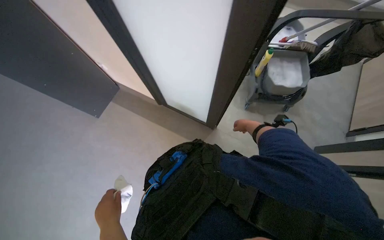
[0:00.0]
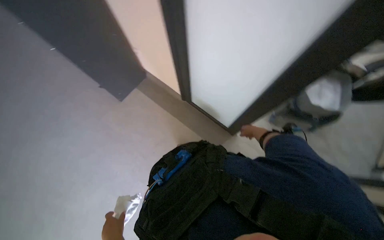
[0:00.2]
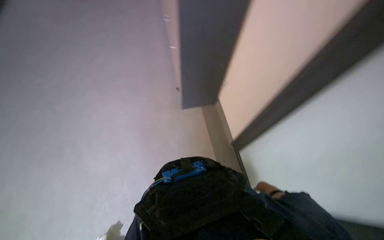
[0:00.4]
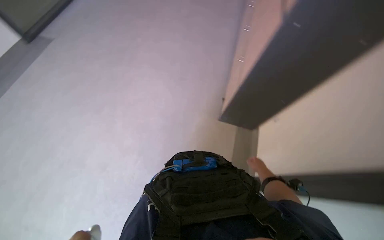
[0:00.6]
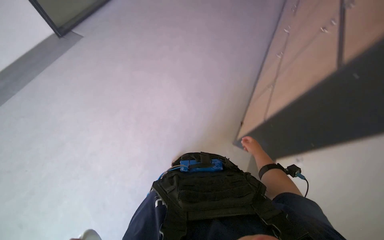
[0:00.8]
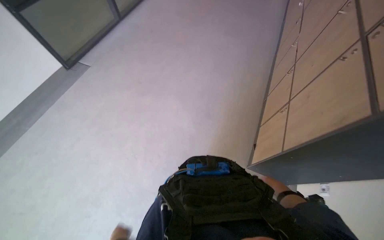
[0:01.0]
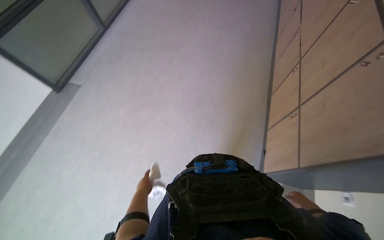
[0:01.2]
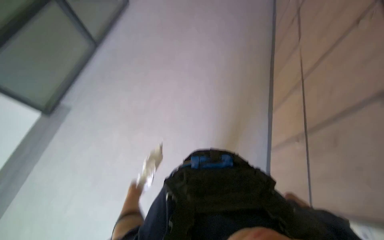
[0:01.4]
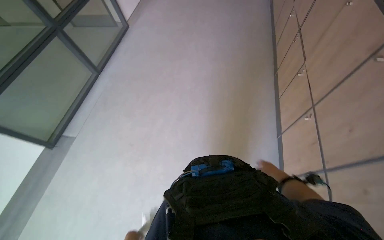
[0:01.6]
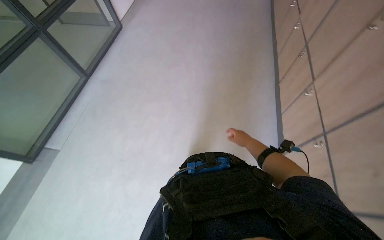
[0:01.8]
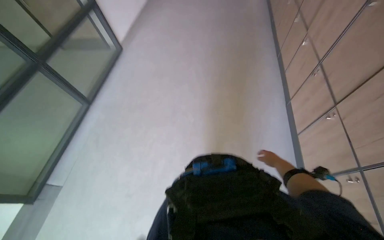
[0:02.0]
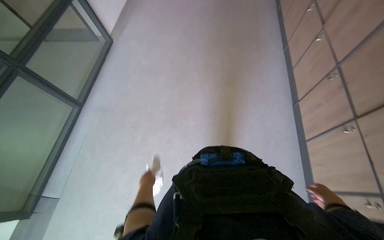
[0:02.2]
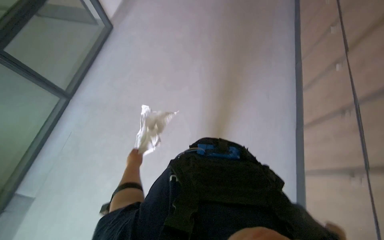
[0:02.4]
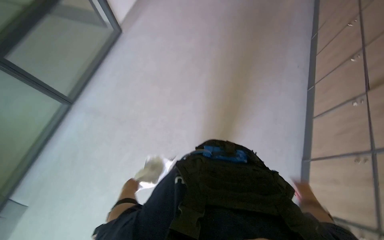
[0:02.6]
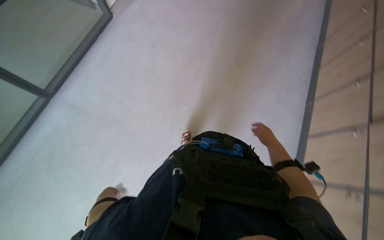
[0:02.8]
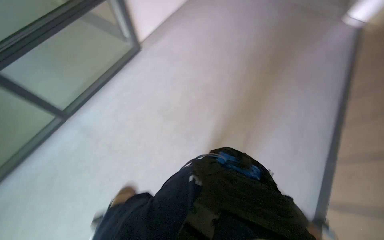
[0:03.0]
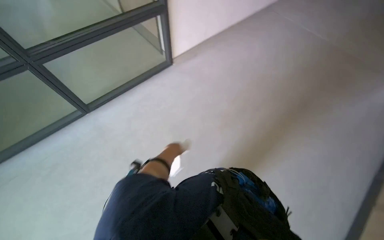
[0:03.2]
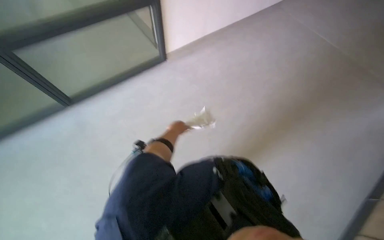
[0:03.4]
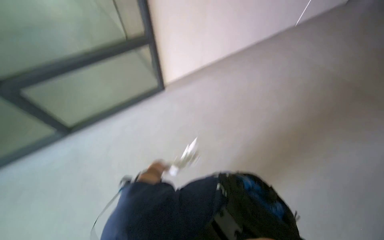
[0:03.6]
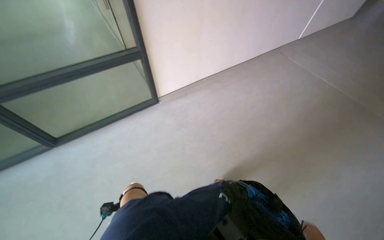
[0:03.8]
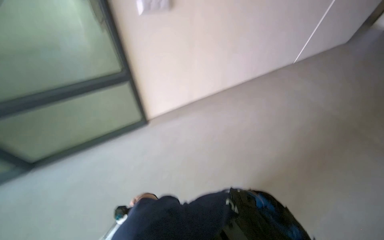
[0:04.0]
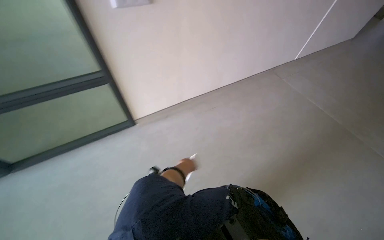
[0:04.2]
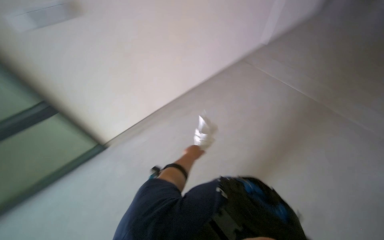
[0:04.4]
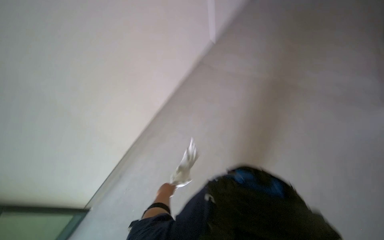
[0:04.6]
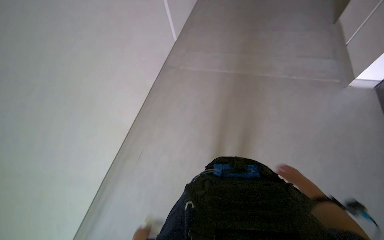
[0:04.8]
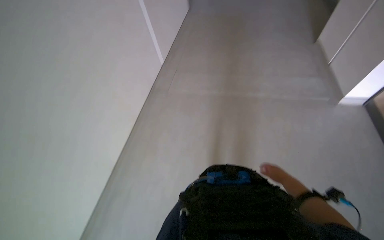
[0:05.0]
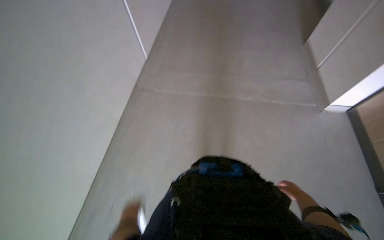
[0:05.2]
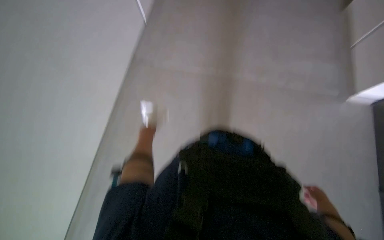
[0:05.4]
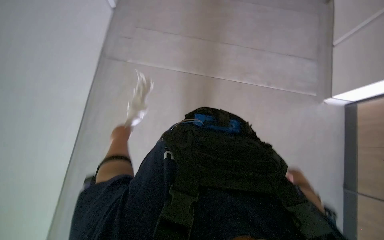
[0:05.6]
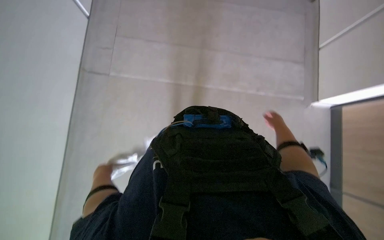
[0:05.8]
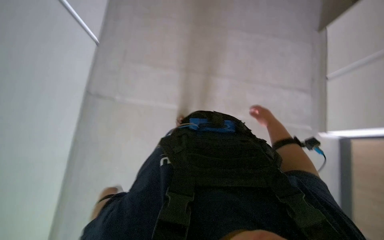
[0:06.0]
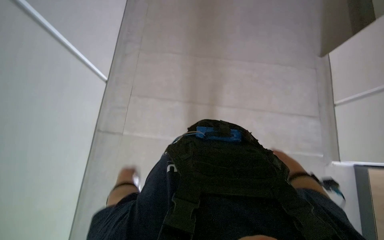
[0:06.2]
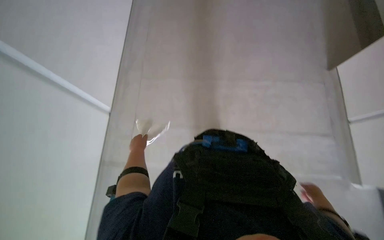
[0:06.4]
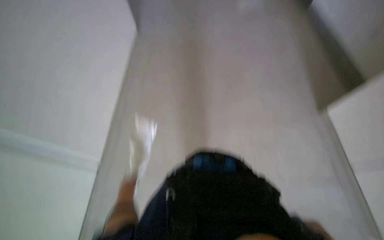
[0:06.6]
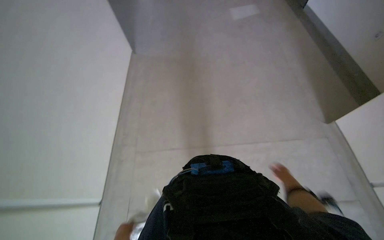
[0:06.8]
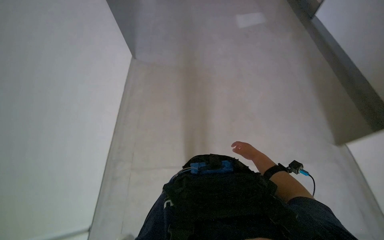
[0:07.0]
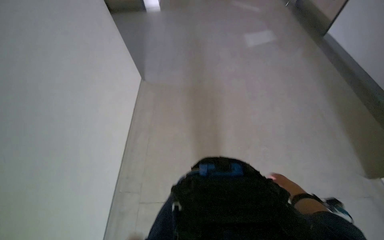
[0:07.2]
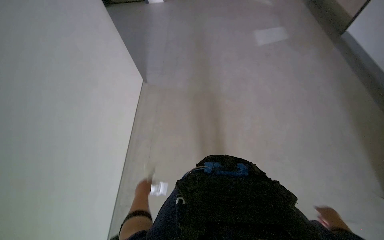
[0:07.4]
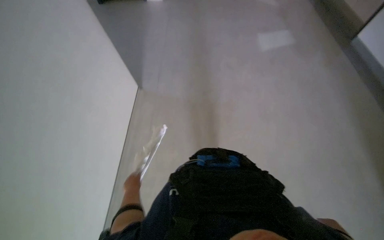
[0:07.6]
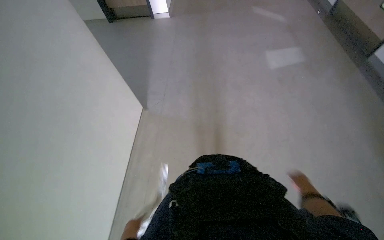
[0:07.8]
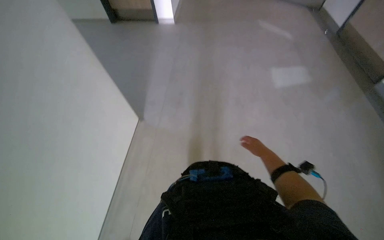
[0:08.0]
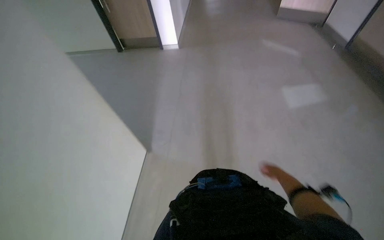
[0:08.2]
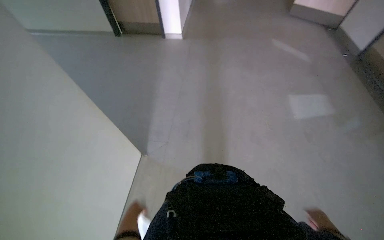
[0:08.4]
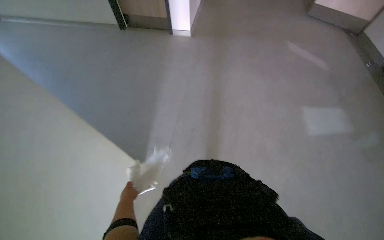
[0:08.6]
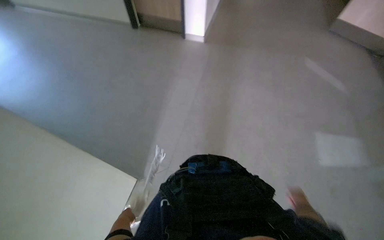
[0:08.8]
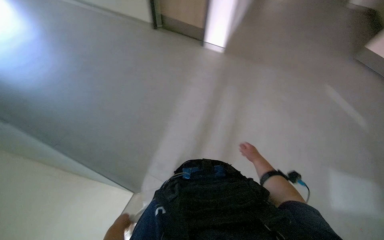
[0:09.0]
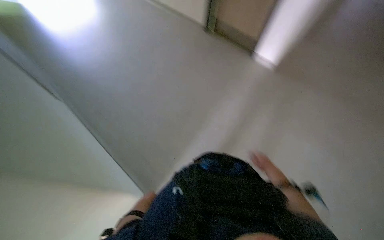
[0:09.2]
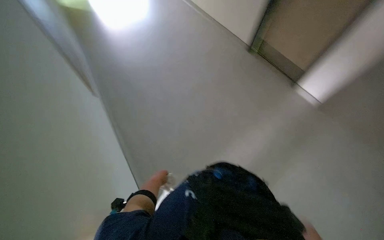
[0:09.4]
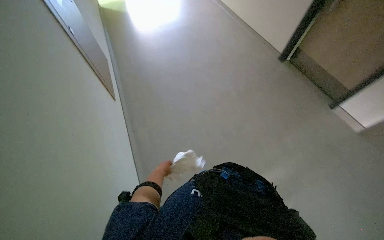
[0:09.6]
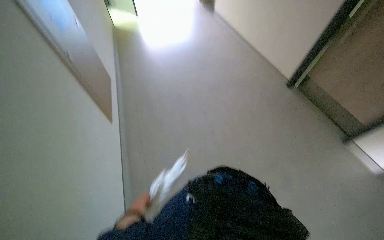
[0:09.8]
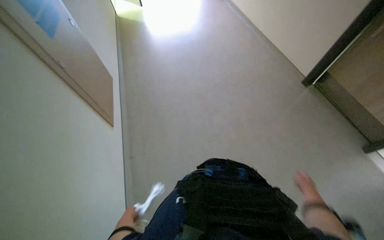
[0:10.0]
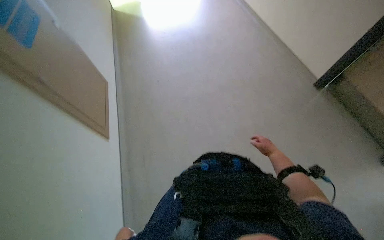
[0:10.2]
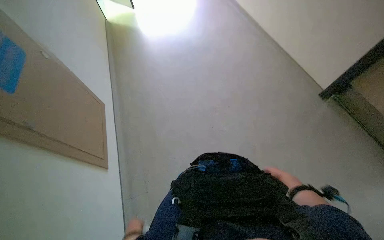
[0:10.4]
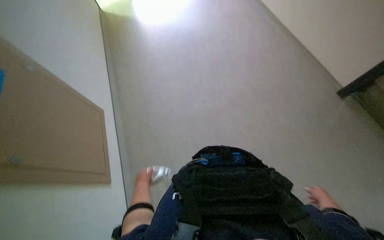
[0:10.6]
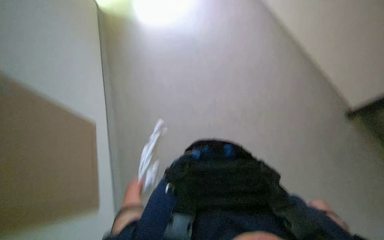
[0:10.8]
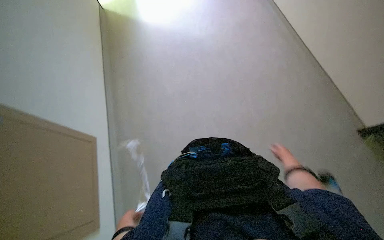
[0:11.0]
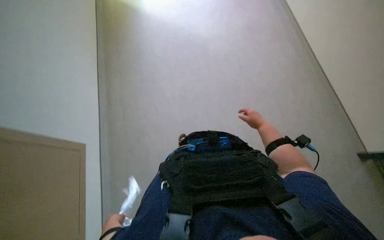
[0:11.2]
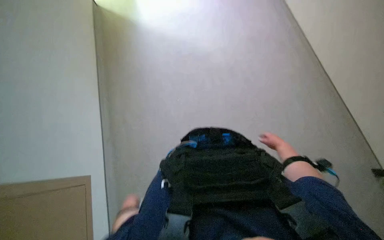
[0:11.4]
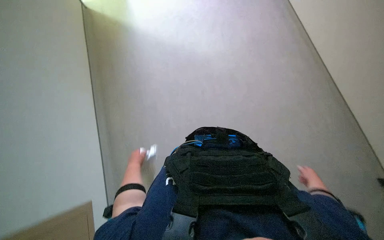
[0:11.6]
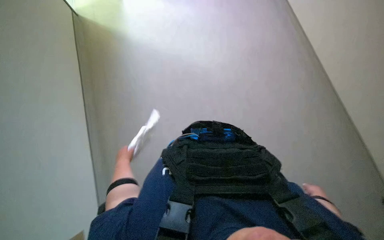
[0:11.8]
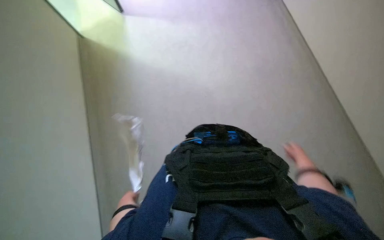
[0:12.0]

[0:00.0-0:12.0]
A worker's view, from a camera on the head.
Job: preparing cleaning supplies.
The whole recording: Walking with cleaning supplies. The worker walks through a building carrying a red bucket and a white cloth.
0:00.0 to 0:01.6: The camera is carried approximately 60 cm. The wearer's head swings about 40 degrees to the left.
0:01.6 to 0:03.0: The head travels about 1.5 m.
0:07.6 to 0:09.0: The camera travels some 80 cm.
0:09.0 to 0:10.4: The head rotates approximately 20 degrees to the left.

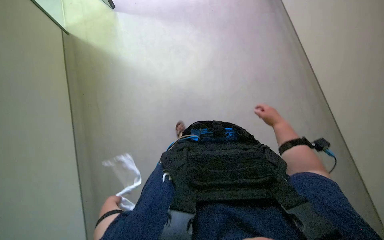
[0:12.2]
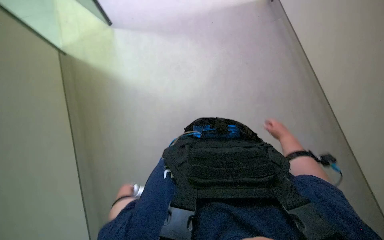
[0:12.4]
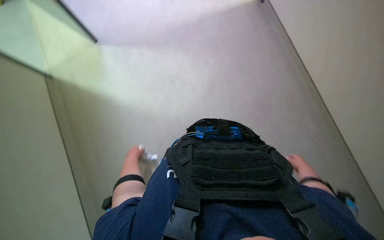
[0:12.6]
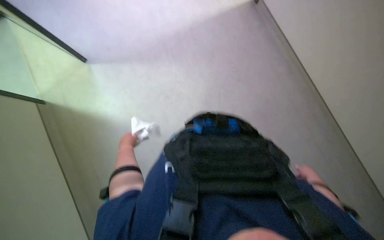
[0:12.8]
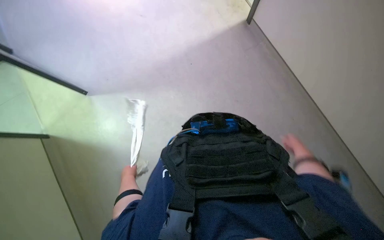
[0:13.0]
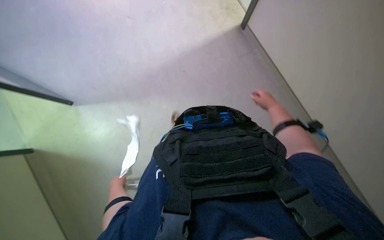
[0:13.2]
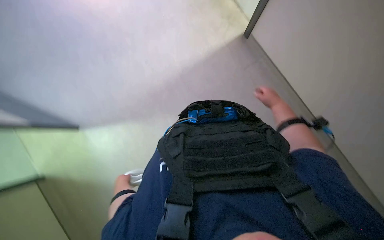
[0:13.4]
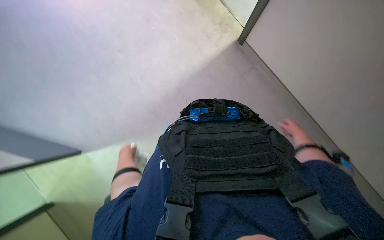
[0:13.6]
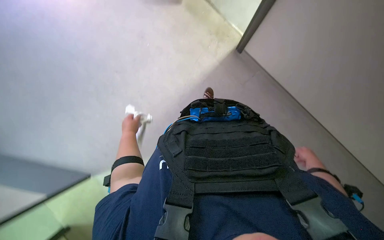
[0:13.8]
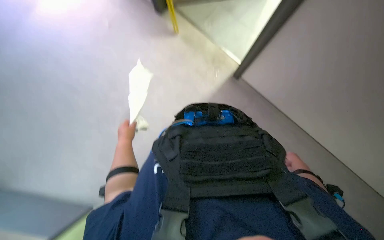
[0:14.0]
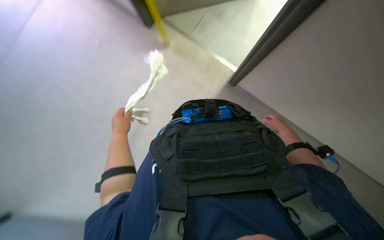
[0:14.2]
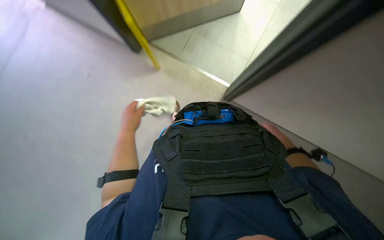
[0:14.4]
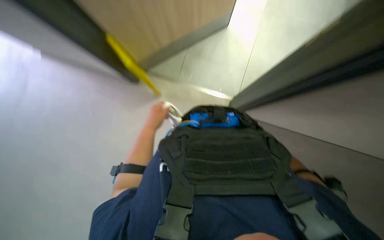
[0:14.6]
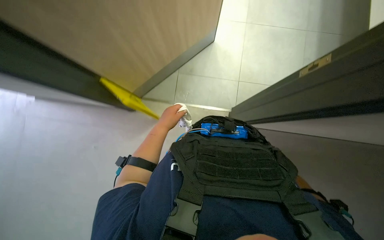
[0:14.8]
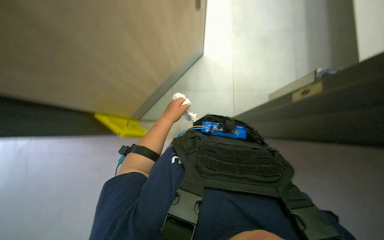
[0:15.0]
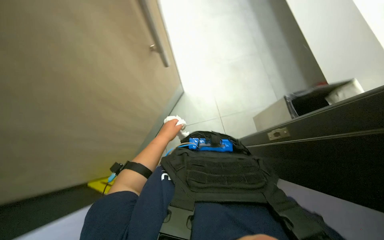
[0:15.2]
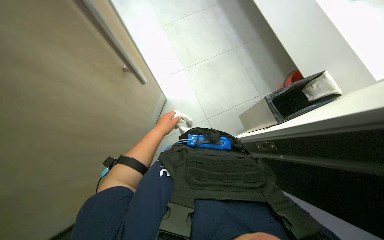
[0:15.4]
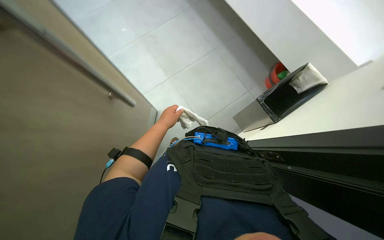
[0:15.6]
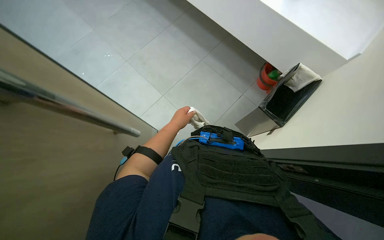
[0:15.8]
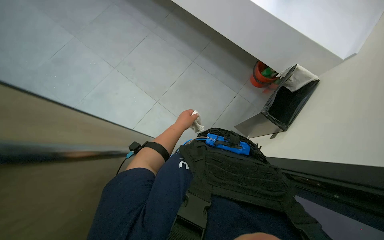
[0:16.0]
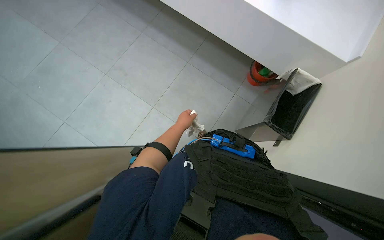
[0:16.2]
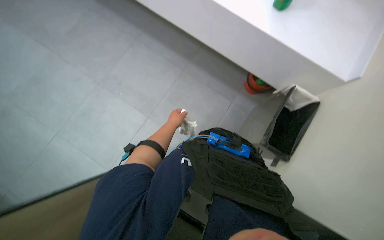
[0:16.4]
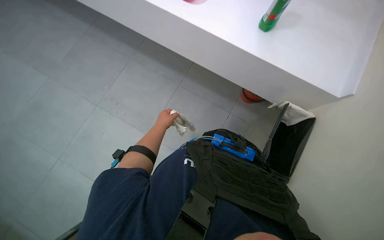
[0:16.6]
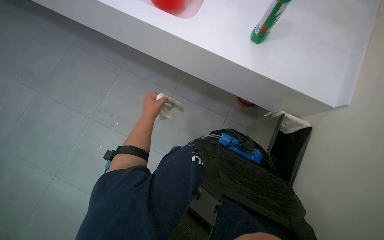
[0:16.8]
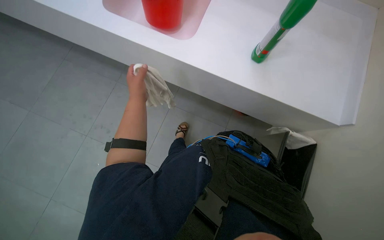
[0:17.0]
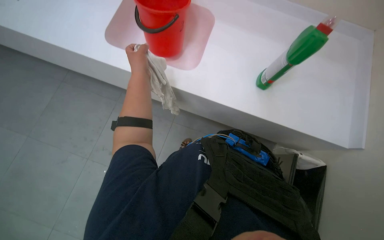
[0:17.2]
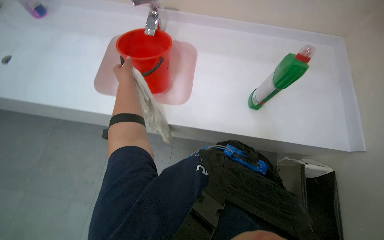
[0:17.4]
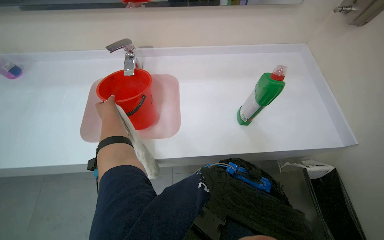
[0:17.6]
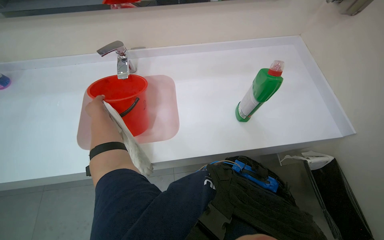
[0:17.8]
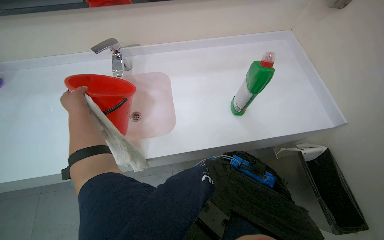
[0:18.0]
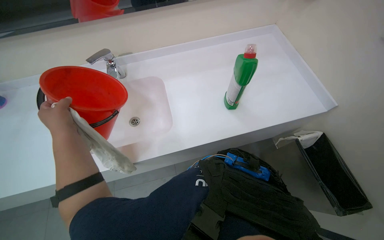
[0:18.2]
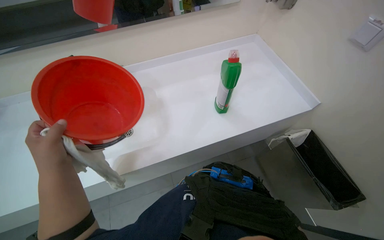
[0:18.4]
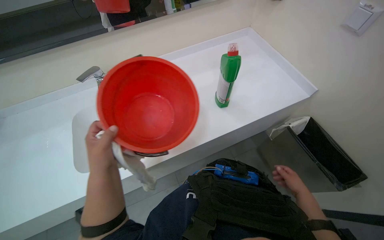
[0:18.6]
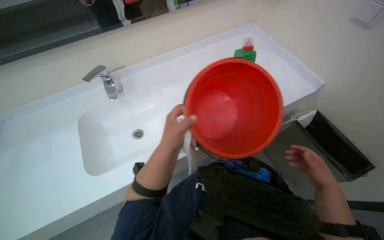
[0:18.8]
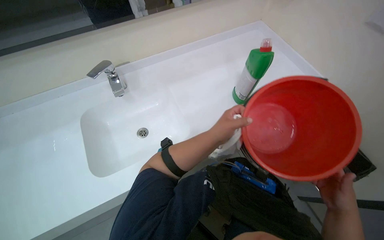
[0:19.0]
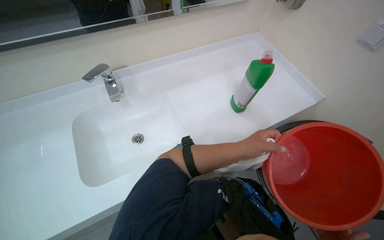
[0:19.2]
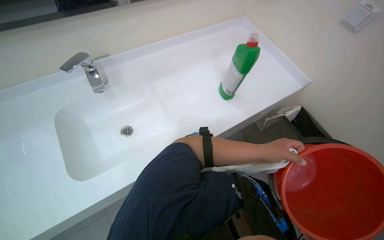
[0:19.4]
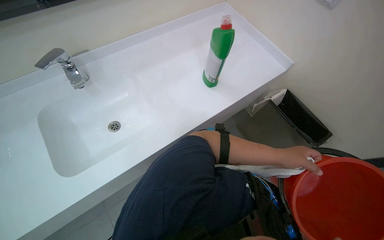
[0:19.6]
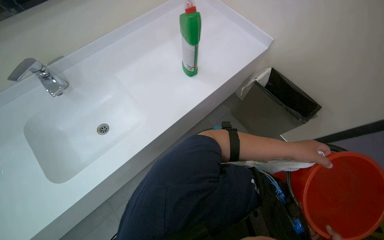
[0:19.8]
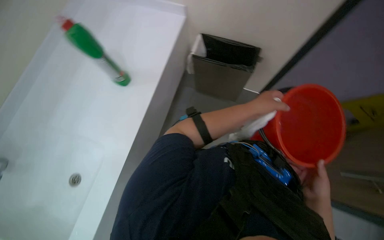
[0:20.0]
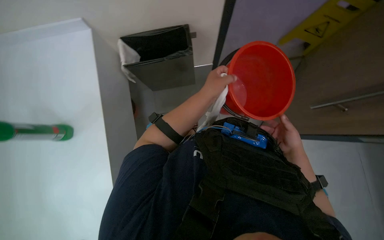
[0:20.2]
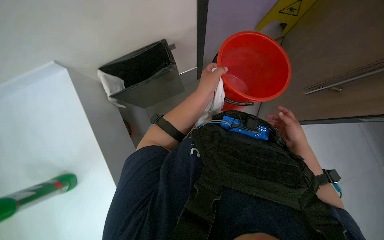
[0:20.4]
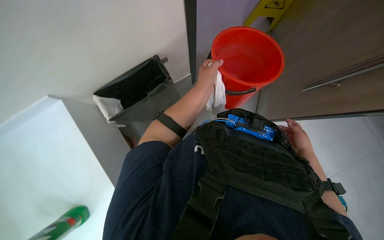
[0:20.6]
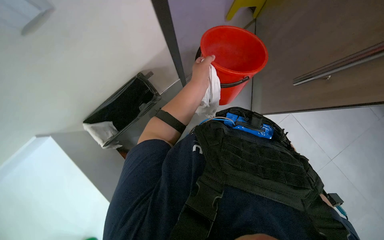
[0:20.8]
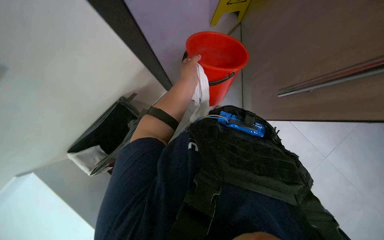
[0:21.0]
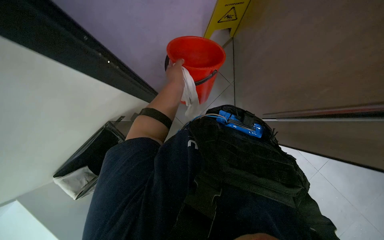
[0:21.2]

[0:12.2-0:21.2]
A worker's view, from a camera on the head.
Job: preparing cleaning supplies.
The whole recording: Walking with cleaning supplies. The worker walks through a building carrying a red bucket and a white cloth.
0:13.8 to 0:15.2: The wearer looks approximately 15 degrees further upward. The left hand shifts some 20 cm to the right and nearer to the camera.
0:15.2 to 0:16.6: The camera pitches upward, by some 15 degrees.
0:16.6 to 0:18.2: The wearer looks roughly 20 degrees further upward. The left hand travels nearer to the camera and to the left by roughly 30 cm.
0:18.2 to 0:19.8: The wearer's head swings approximately 25 degrees to the right. The left hand travels to the right by about 60 cm.
0:19.8 to 0:21.2: The wearer's head swings about 65 degrees to the right.
